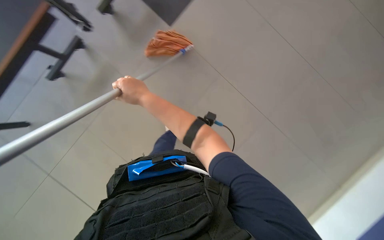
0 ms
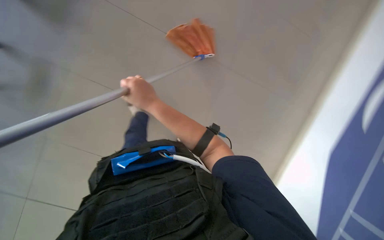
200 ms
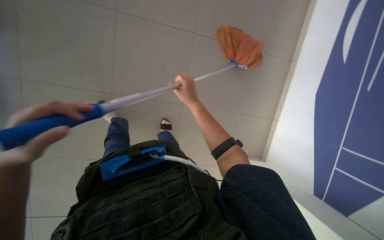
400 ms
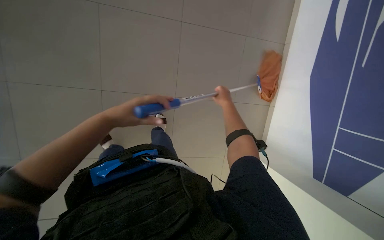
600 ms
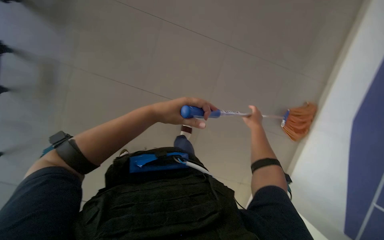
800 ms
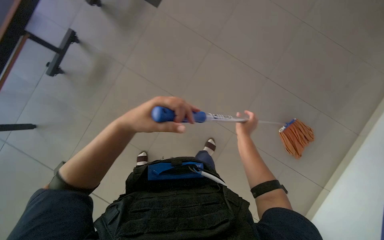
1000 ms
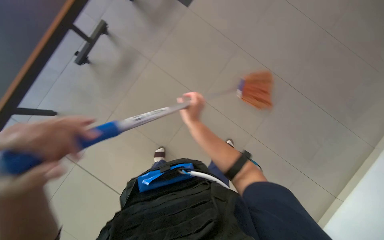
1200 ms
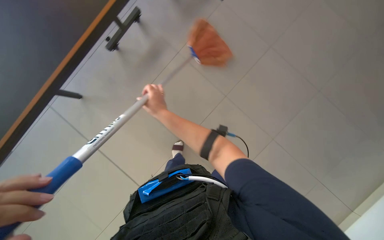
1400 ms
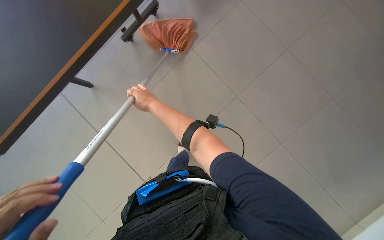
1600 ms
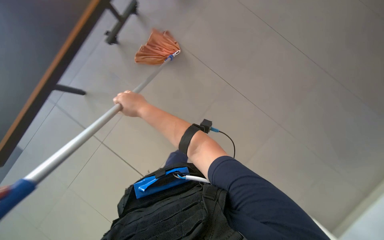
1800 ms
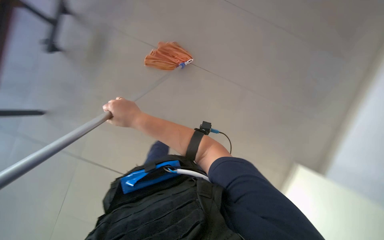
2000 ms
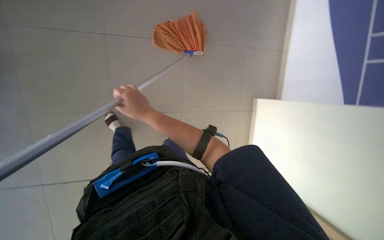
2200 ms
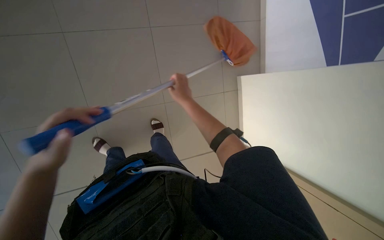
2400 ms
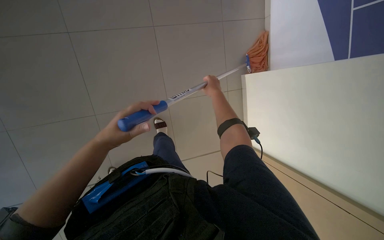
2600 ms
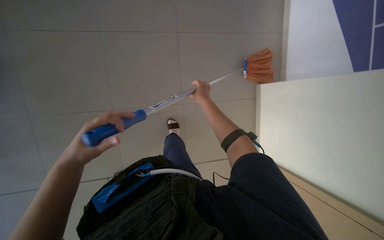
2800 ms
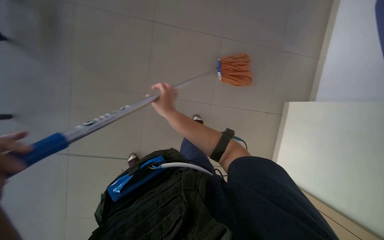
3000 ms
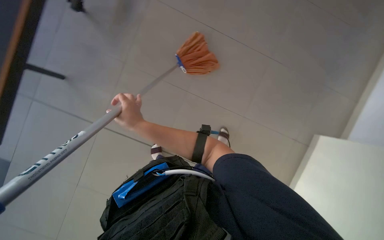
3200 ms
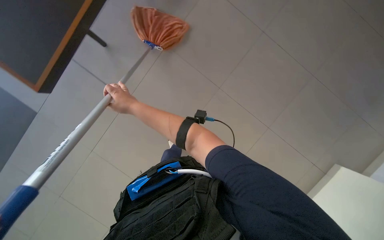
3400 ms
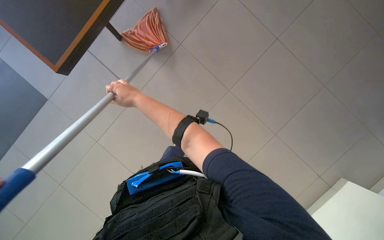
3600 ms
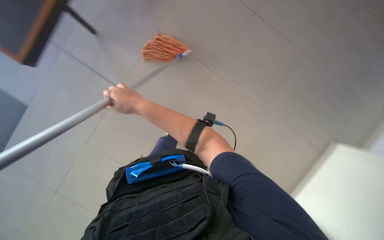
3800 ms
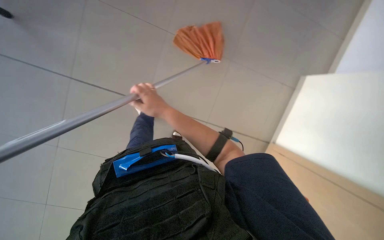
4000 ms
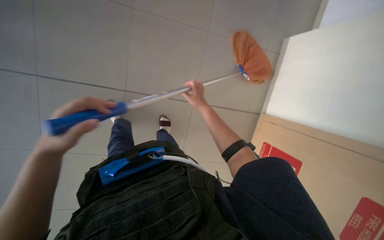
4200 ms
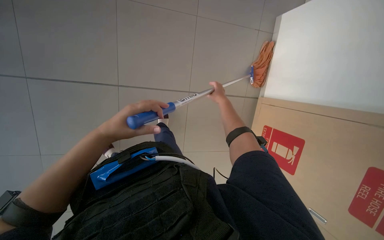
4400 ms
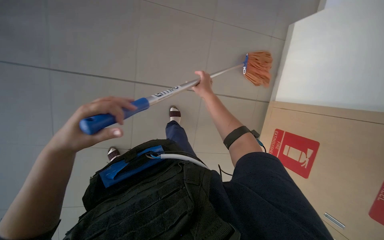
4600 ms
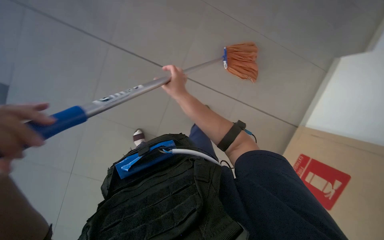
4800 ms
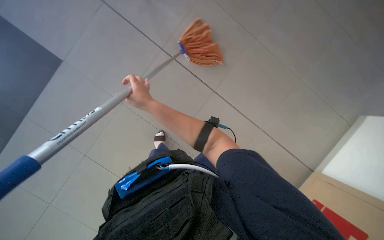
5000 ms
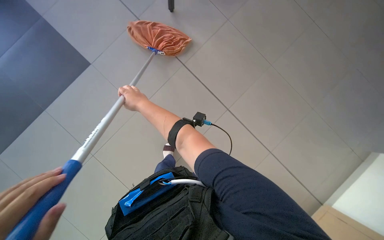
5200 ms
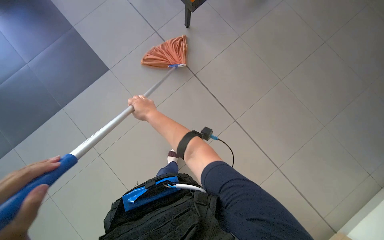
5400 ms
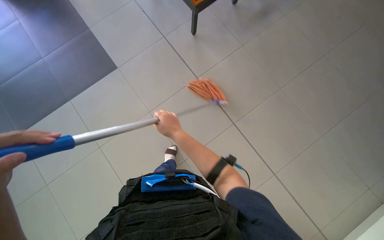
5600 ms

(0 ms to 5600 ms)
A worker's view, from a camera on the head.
Job: mopping floor.
The whole recording: Mopping tiled floor. The worker mops the tiled floor using a long-handled mop.
0 ms - 1400 ms: The right hand moves approximately 35 cm to the right and comes back.
1400 ms - 2800 ms: The right hand heads to the right, covering approximately 15 cm.
2800 ms - 4200 ms: The right hand goes about 15 cm farther from the camera, and travels to the left and back again, approximately 15 cm each way.
4200 ms - 5600 ms: The right hand goes left and right, about 30 cm each way, reversing 2 times.

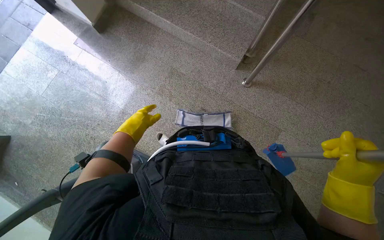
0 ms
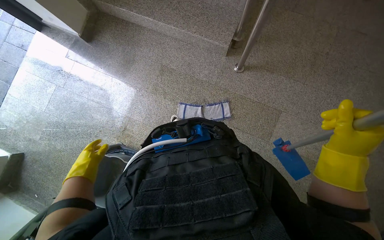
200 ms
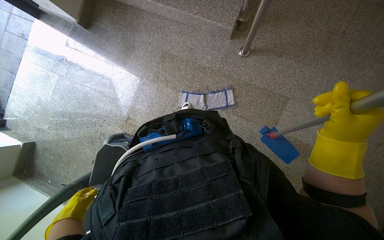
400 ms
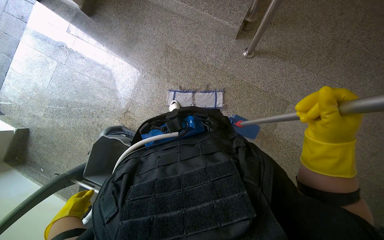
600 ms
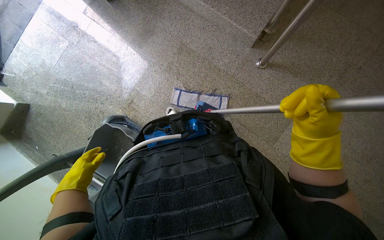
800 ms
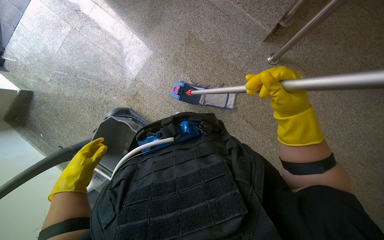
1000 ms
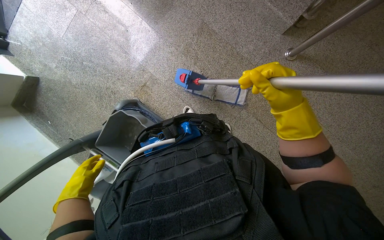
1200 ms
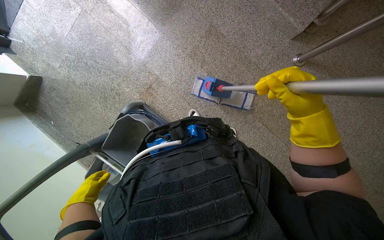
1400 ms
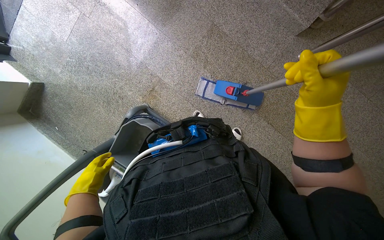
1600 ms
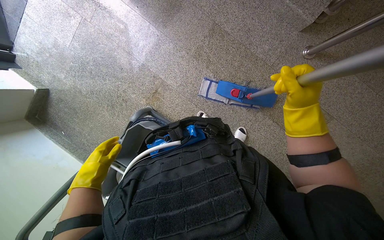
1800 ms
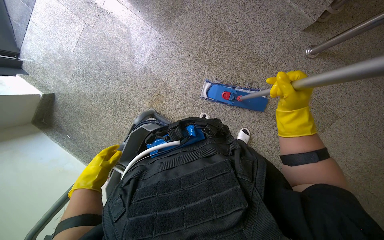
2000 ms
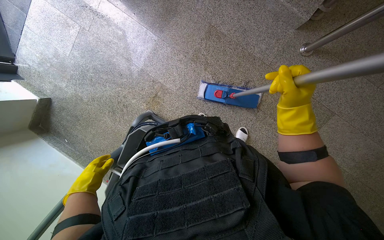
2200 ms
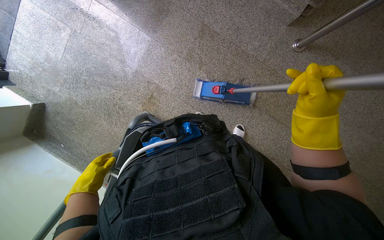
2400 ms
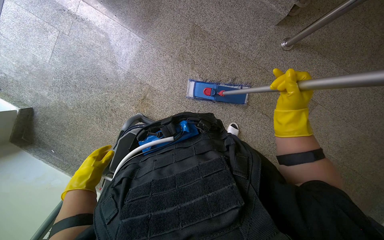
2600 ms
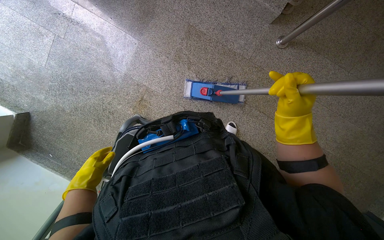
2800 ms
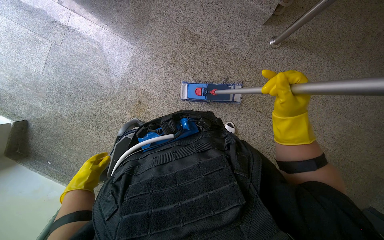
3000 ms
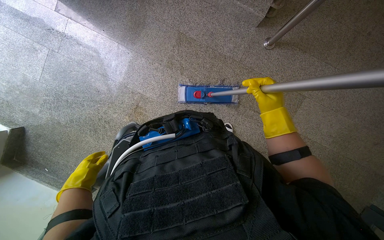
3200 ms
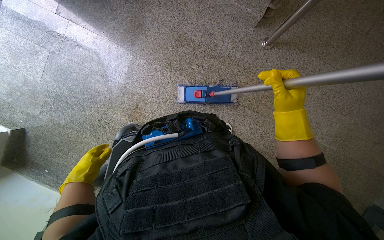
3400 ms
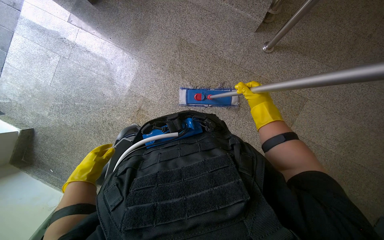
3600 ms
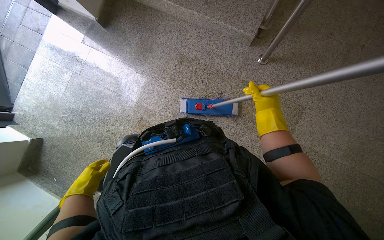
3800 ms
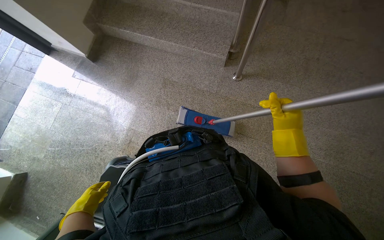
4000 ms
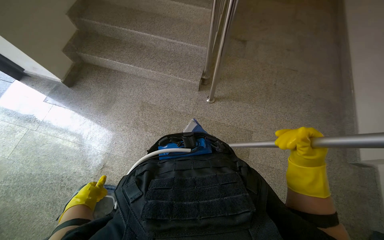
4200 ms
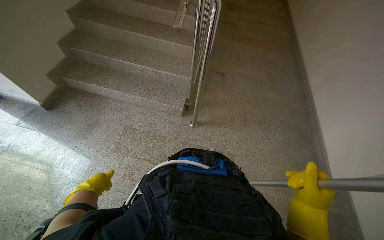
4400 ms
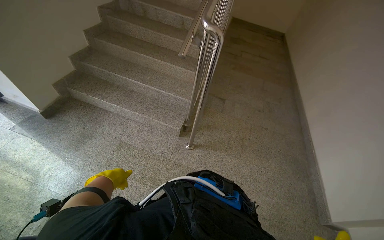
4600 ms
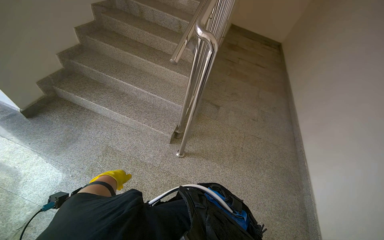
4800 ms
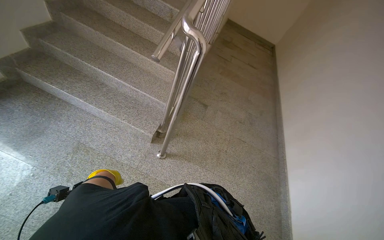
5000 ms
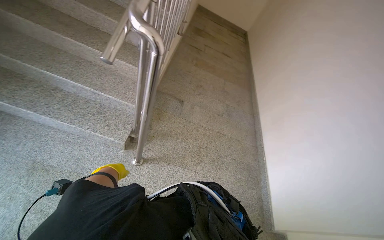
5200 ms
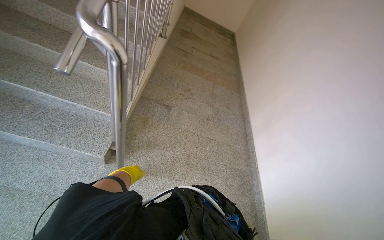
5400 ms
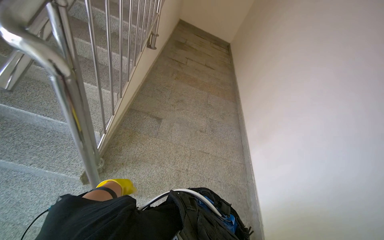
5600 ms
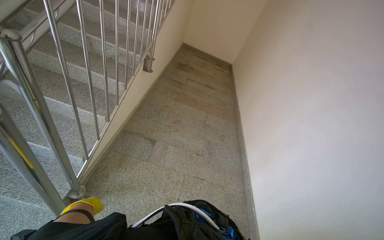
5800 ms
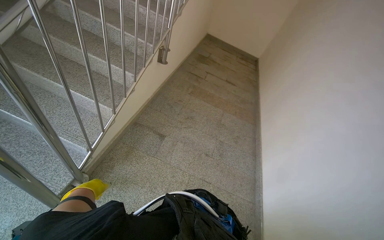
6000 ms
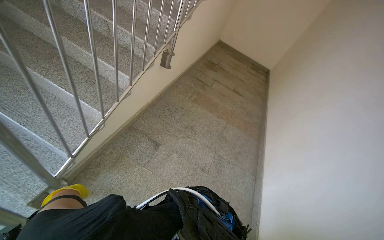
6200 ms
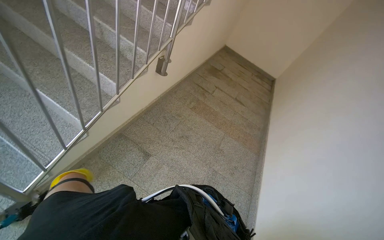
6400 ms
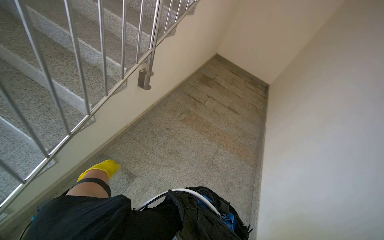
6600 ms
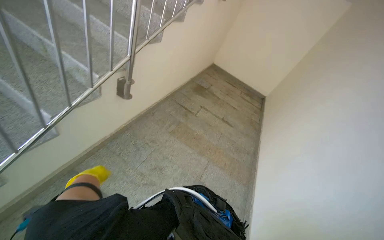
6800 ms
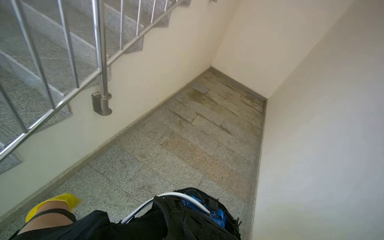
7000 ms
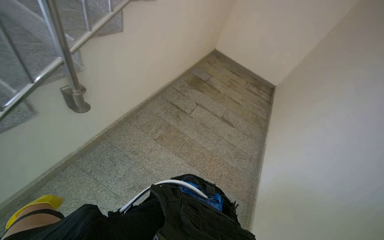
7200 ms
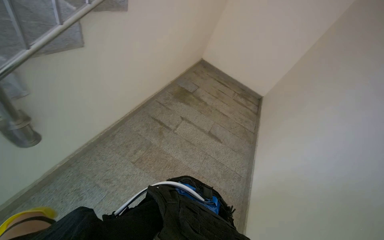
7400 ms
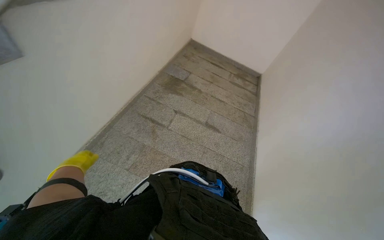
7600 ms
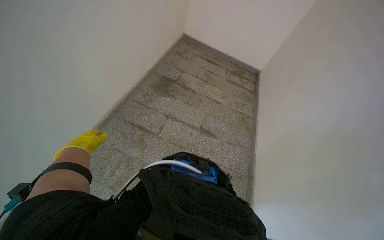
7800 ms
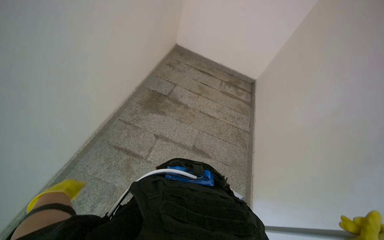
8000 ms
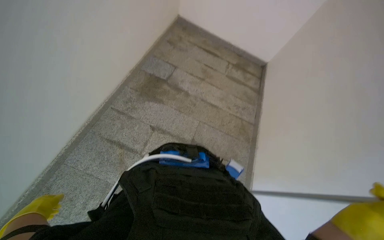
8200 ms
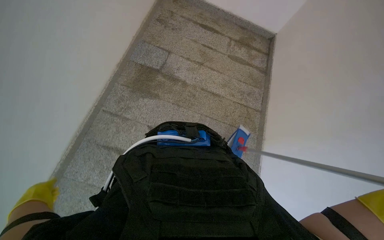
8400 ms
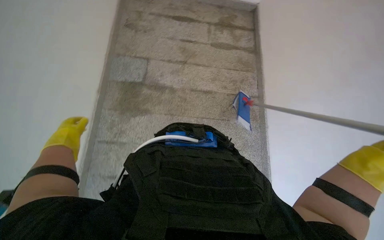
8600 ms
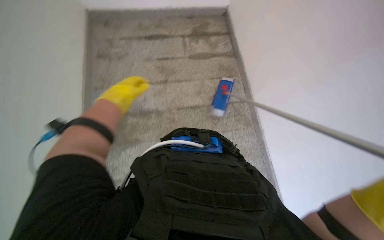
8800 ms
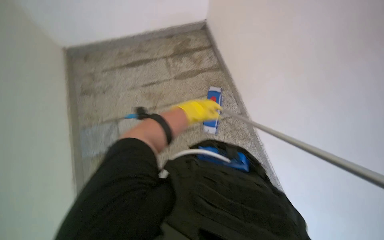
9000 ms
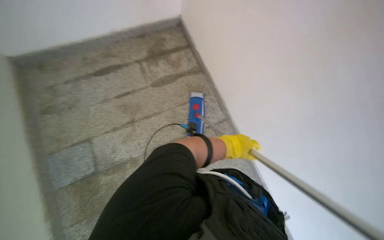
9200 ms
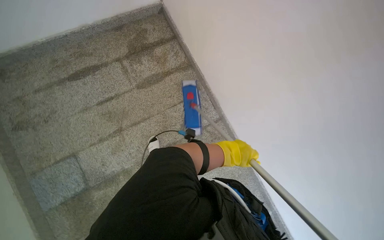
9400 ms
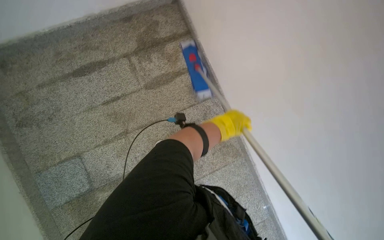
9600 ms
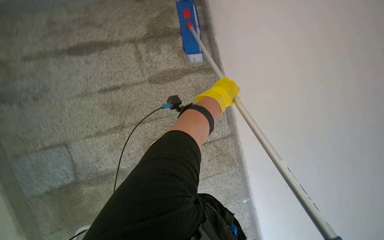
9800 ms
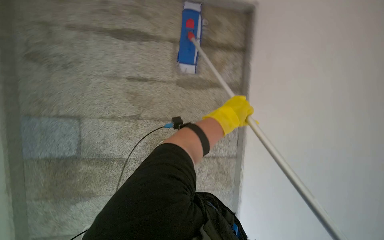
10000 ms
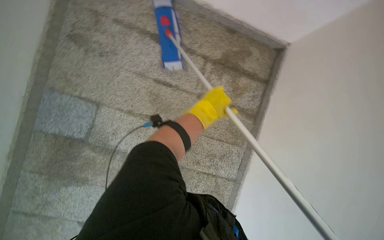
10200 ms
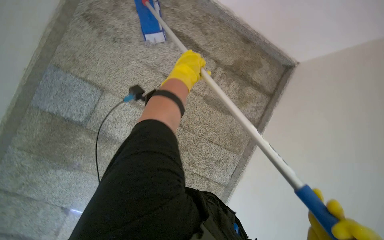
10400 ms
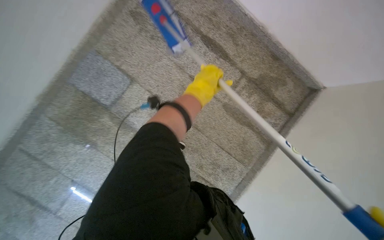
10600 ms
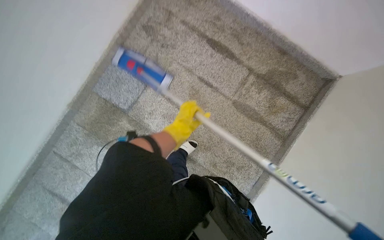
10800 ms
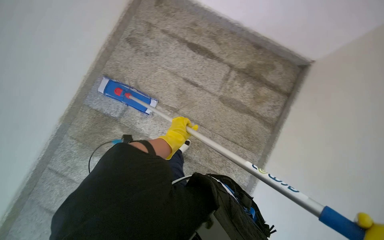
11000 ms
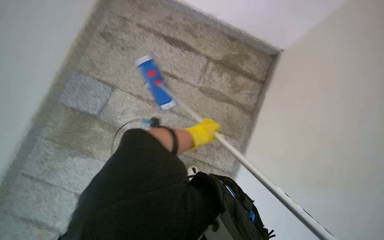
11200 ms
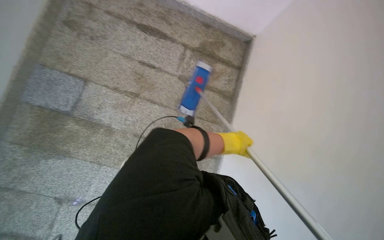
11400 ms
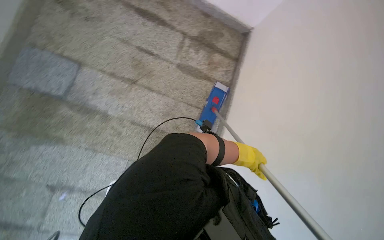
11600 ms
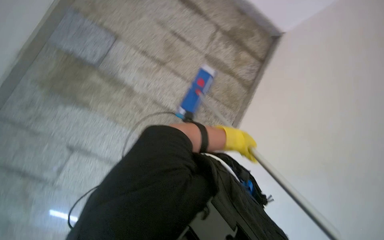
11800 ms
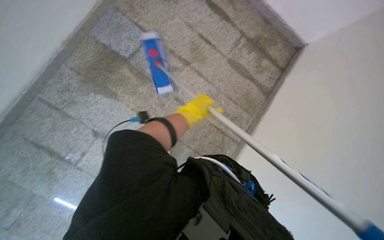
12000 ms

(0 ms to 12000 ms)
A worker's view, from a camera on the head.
Job: mopping floor.
The whole recording: Mopping the floor. The worker mops the floor at the bottom of the stairs.
0 ms - 1600 ms: The wearer looks roughly 20 degrees further downward. The left hand swings up and down the picture, approximately 30 cm each way, with 2 reversals. The right hand goes about 35 cm up the picture and to the left.
3000 ms - 4400 ms: The head travels about 50 cm. The wearer looks about 45 degrees further upward.
4400 ms - 6000 ms: The camera travels roughly 1 m.
6000 ms - 7600 ms: The head travels roughly 1.5 m.
7600 ms - 9000 ms: The camera travels about 1.5 m. The wearer looks about 20 degrees further downward. The scene turns about 40 degrees counterclockwise in the picture.
9000 ms - 10400 ms: The camera travels roughly 80 cm. The view swings about 15 degrees to the right. The wearer looks approximately 15 degrees further downward. Everything in view rotates about 45 degrees clockwise.
10400 ms - 12000 ms: The head travels some 60 cm.

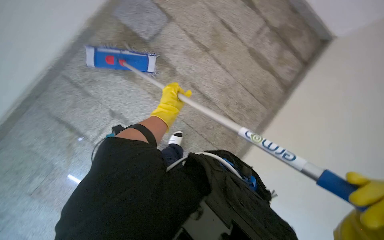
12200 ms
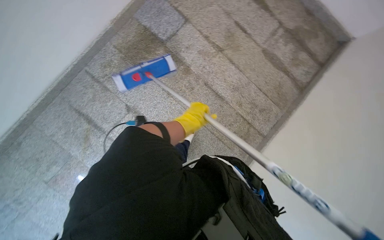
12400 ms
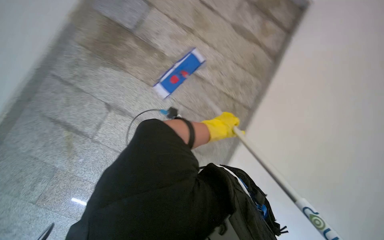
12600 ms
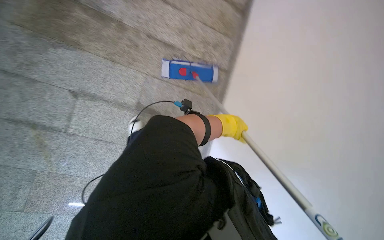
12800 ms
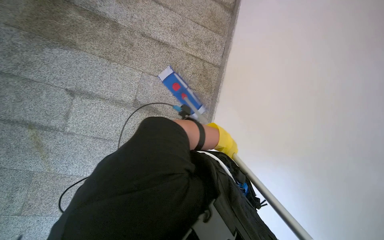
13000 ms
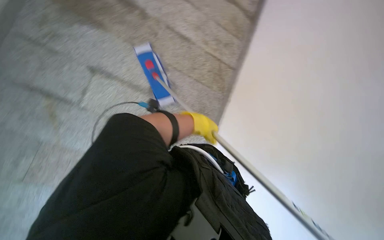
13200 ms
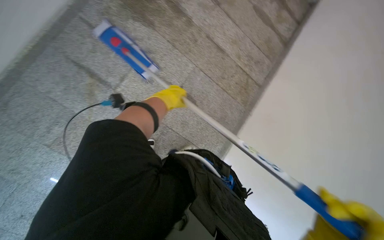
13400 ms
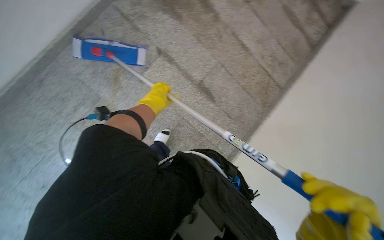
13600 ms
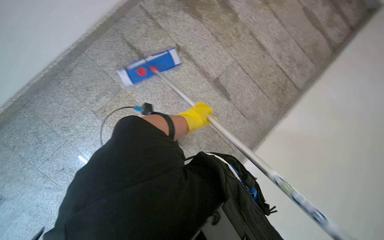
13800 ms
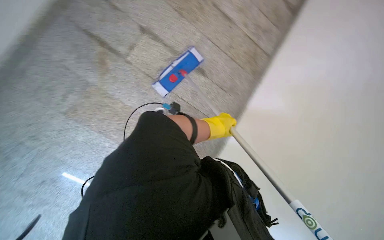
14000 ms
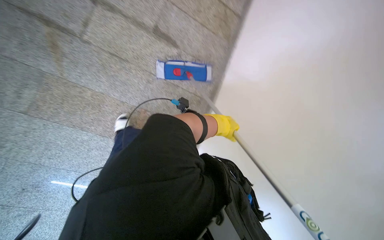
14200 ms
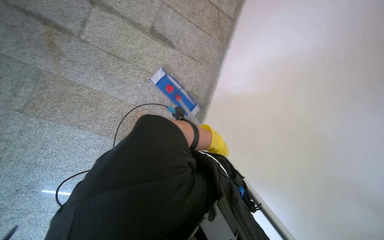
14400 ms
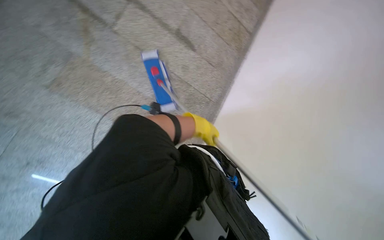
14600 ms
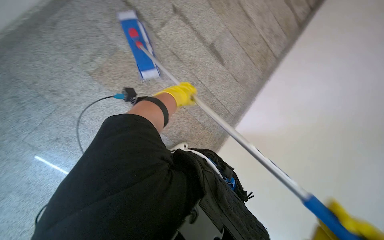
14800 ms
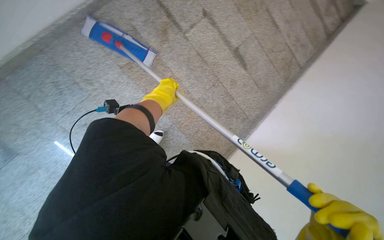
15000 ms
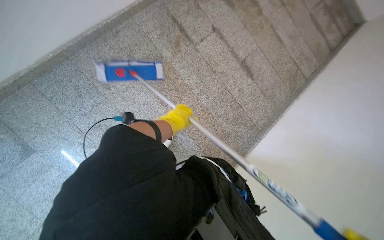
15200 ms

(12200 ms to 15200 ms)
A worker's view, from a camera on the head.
Job: mopping floor.
The whole recording: Mopping the floor. The worker mops the floor at the bottom of the stairs.
12200 ms - 13800 ms: The wearer moves some 80 cm.
13800 ms - 15200 ms: The head travels about 60 cm.
